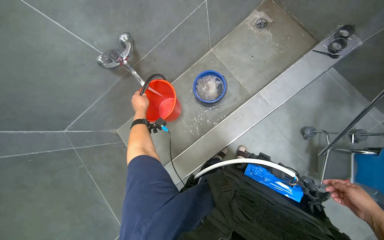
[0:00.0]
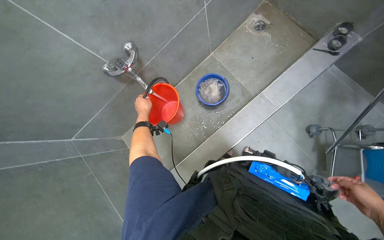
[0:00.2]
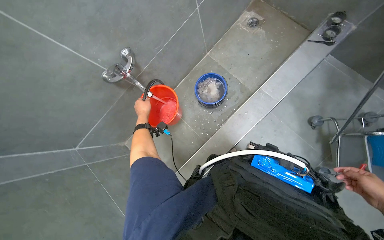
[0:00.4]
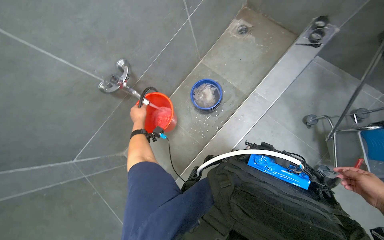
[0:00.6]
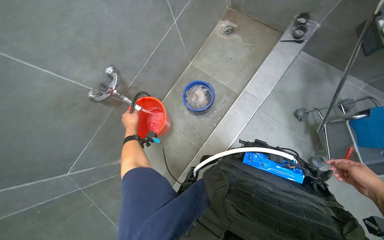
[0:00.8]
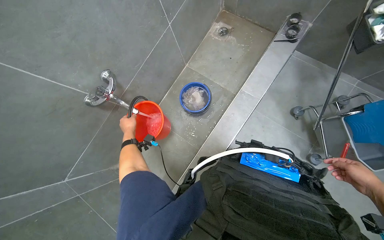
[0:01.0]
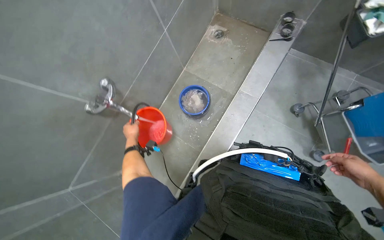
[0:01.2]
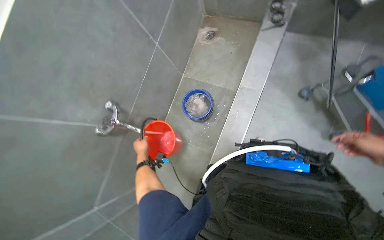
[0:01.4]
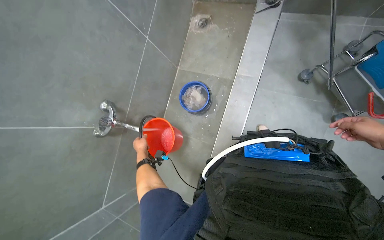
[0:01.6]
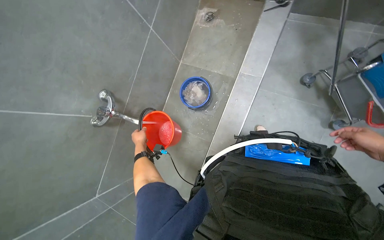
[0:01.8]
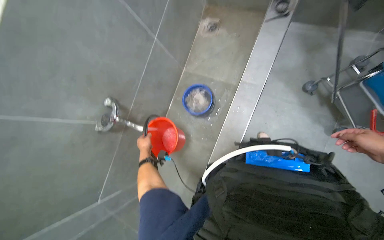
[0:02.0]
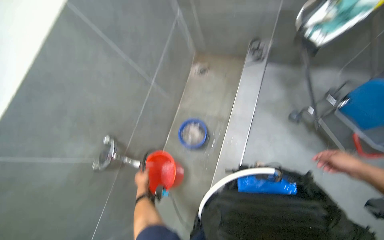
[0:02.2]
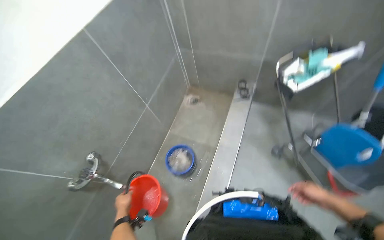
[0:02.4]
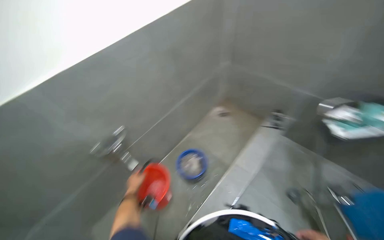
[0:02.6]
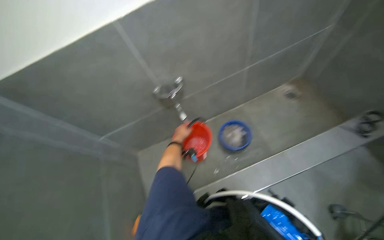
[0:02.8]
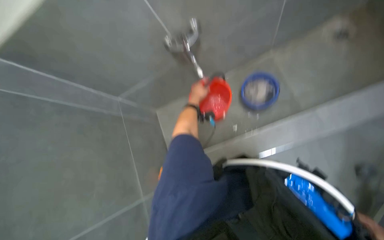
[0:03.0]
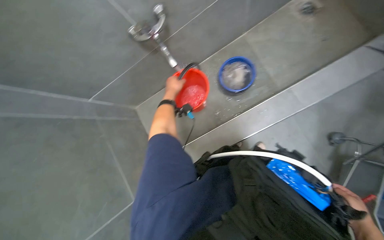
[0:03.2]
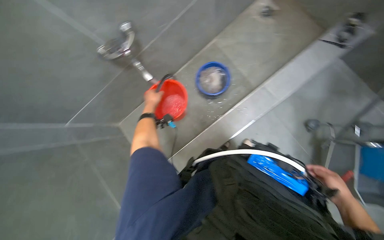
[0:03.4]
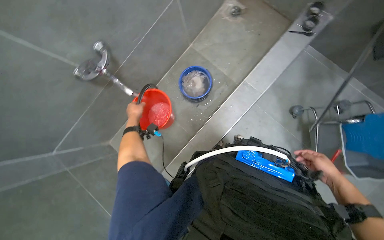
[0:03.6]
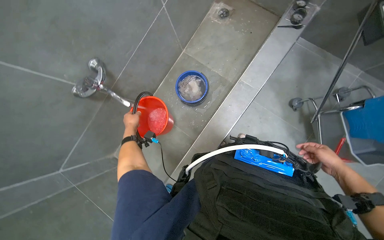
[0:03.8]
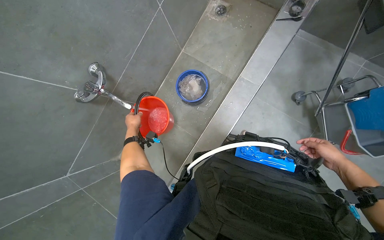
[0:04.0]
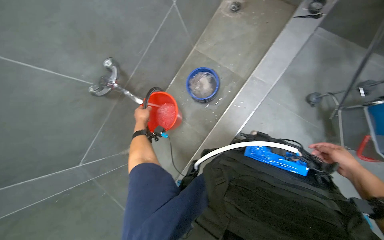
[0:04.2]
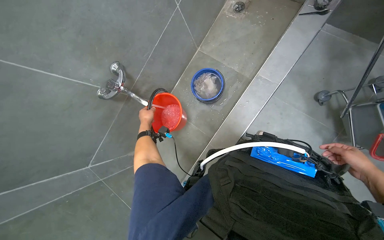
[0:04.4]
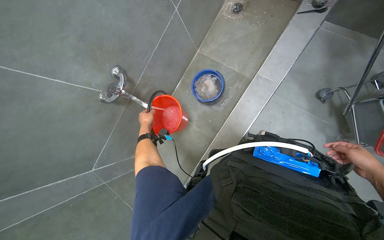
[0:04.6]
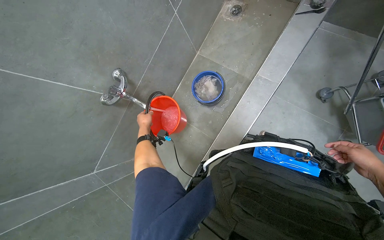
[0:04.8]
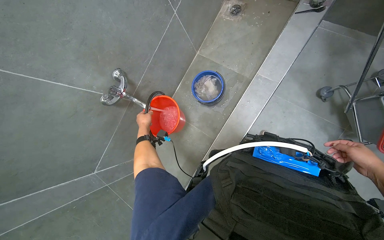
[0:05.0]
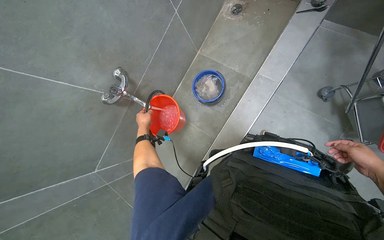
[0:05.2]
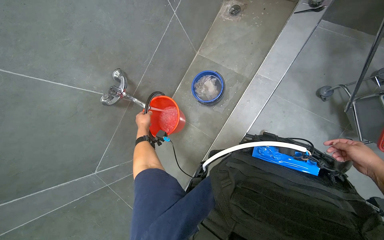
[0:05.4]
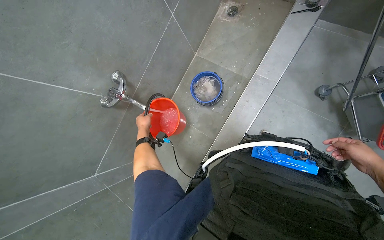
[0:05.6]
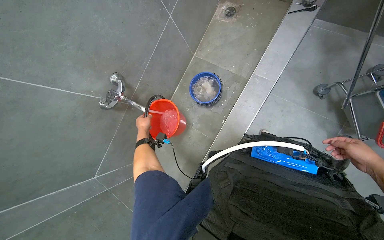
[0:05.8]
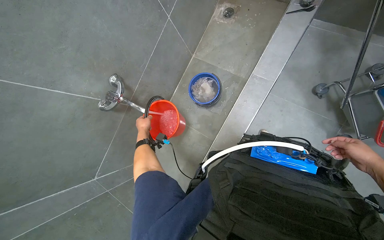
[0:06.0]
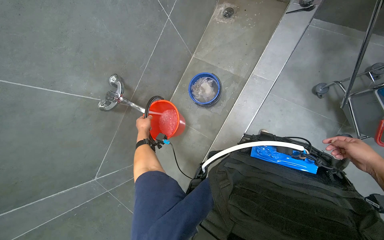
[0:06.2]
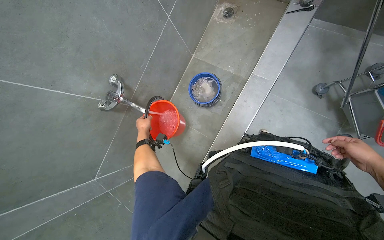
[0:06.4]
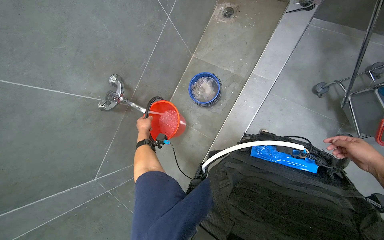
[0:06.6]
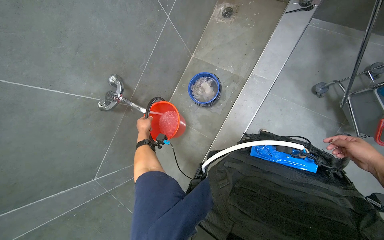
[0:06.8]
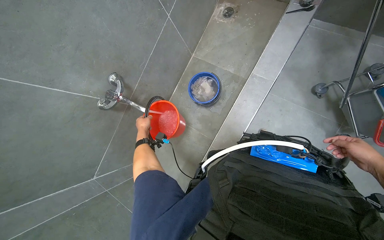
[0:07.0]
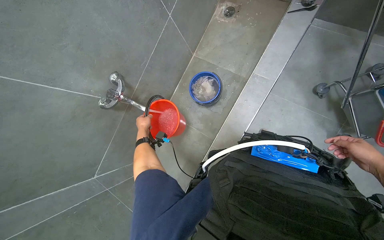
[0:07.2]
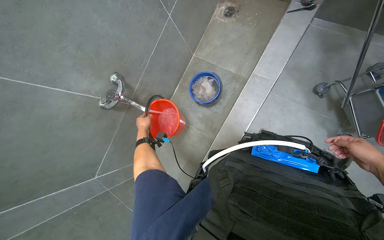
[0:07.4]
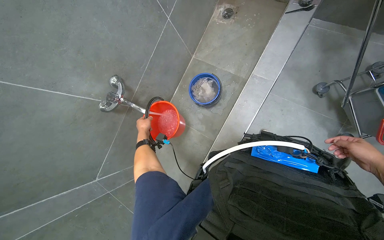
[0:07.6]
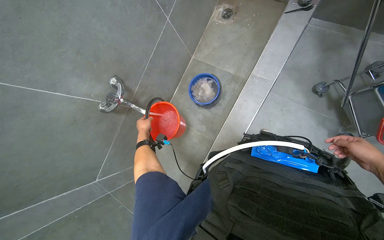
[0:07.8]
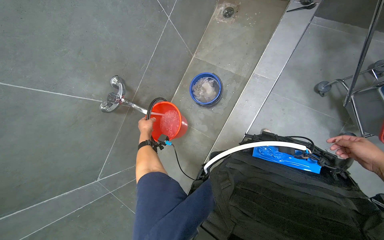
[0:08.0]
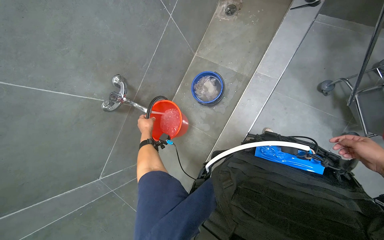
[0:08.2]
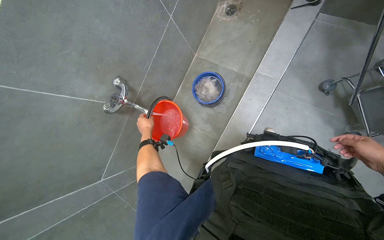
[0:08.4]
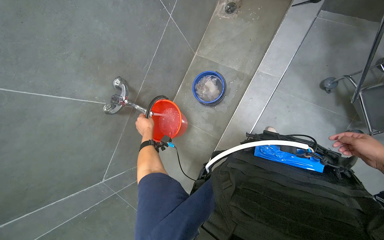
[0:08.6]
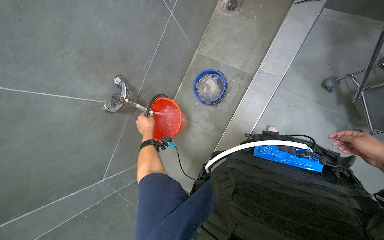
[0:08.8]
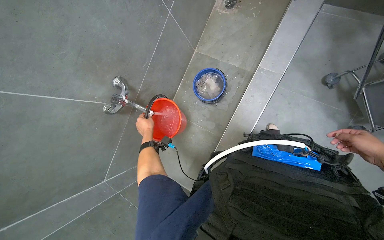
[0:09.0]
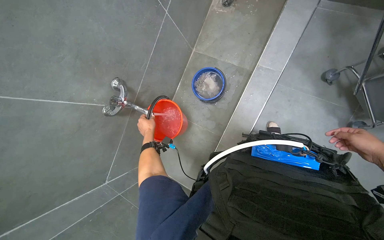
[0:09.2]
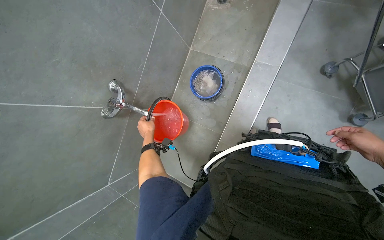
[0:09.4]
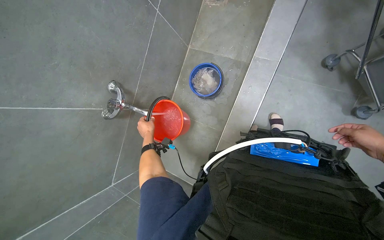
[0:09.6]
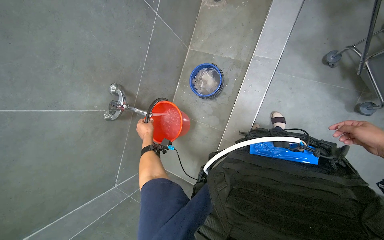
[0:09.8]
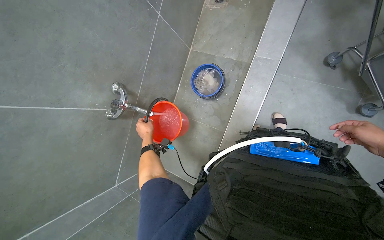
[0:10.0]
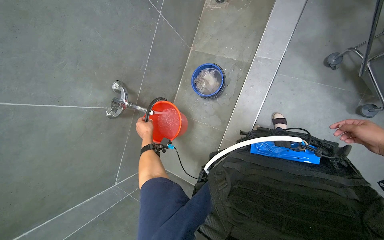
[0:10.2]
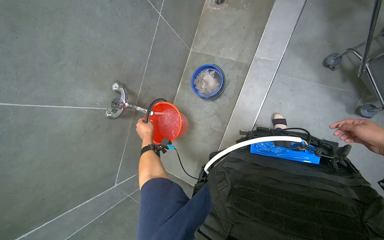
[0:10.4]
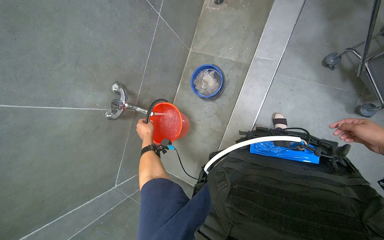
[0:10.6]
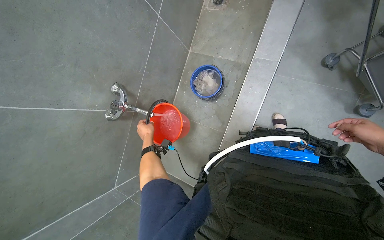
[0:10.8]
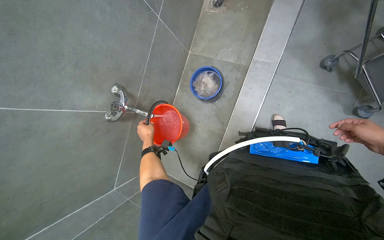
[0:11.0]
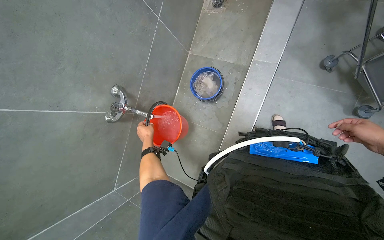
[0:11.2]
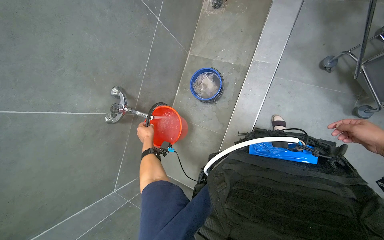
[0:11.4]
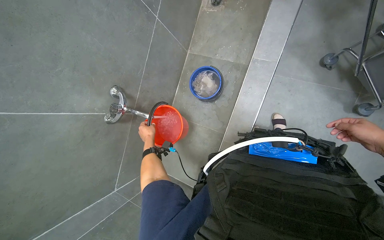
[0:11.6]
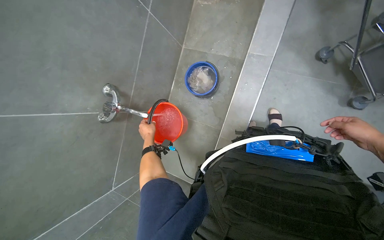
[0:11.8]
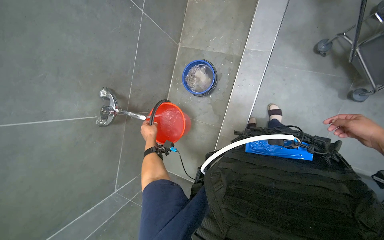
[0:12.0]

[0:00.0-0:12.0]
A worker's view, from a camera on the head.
Job: preparing cleaning supplies.
The whole recording: Filling bucket with water. The worker fills a red bucket with water from the faucet.
0.0 to 1.6 s: The scene turns roughly 35 degrees counterclockwise in the picture. The left hand travels farther from the camera by some 10 cm.
1.6 to 3.0 s: The wearer's head swings about 50 degrees to the left.
3.0 to 4.4 s: Everything in view rotates approximately 35 degrees counterclockwise.
4.4 to 6.0 s: The hands stay close to where they were, moving slightly.
7.6 to 9.0 s: The left hand moves nearer to the camera, roughly 10 cm.

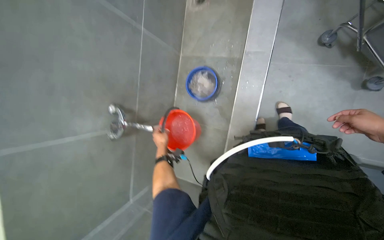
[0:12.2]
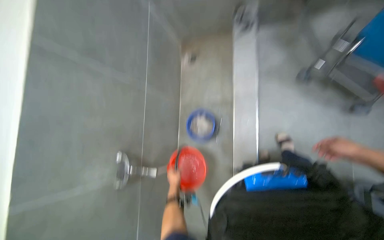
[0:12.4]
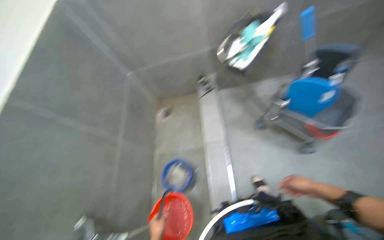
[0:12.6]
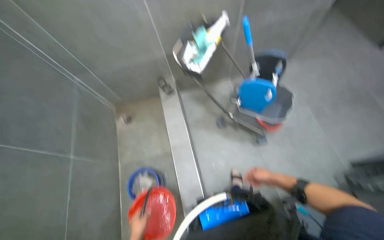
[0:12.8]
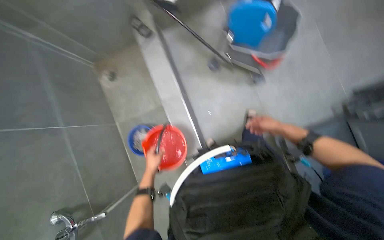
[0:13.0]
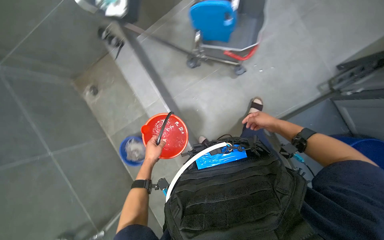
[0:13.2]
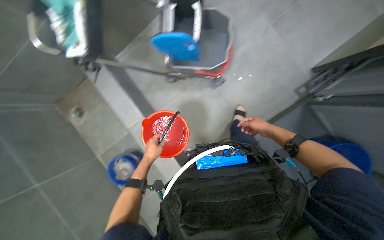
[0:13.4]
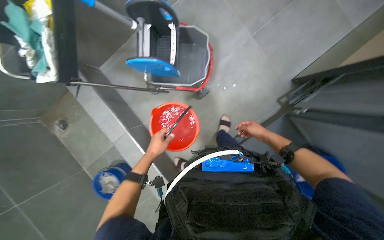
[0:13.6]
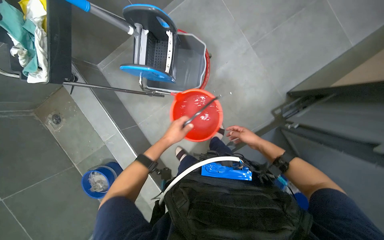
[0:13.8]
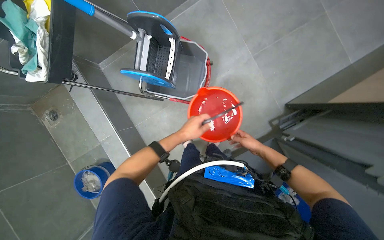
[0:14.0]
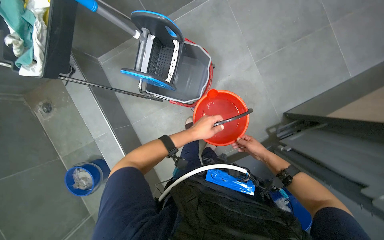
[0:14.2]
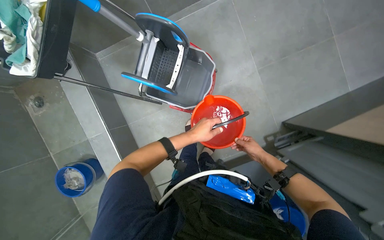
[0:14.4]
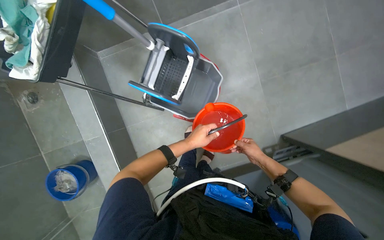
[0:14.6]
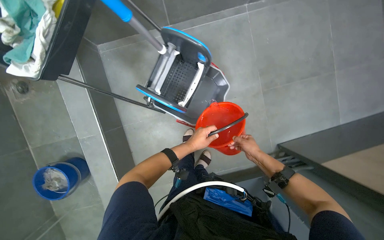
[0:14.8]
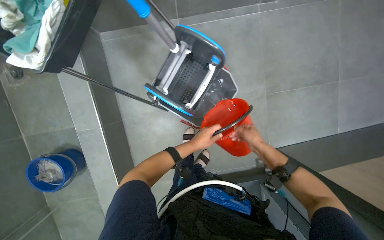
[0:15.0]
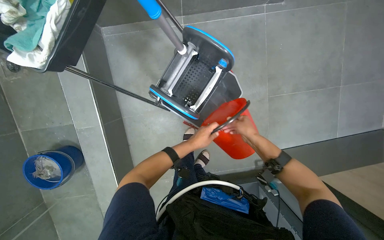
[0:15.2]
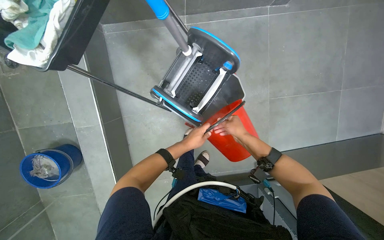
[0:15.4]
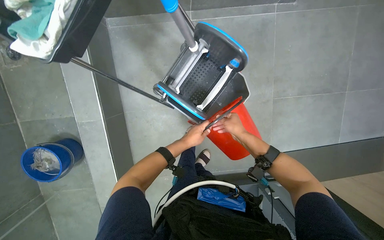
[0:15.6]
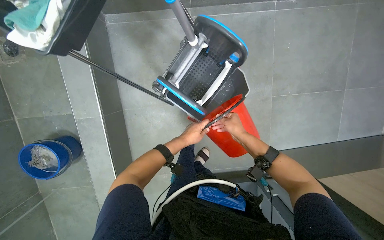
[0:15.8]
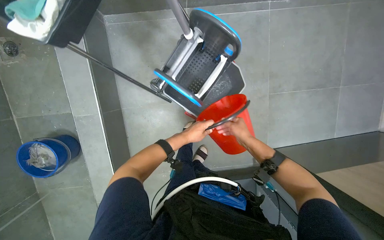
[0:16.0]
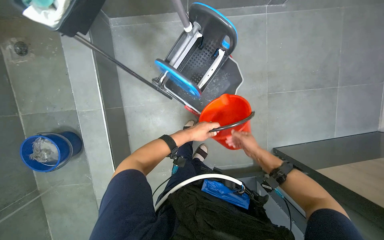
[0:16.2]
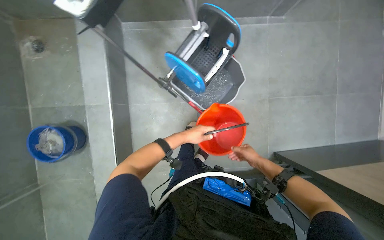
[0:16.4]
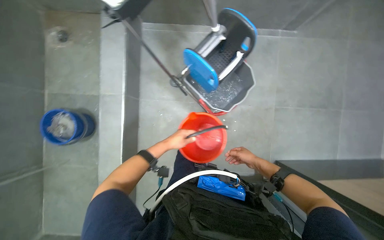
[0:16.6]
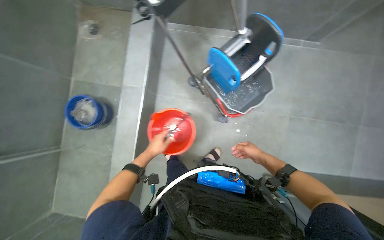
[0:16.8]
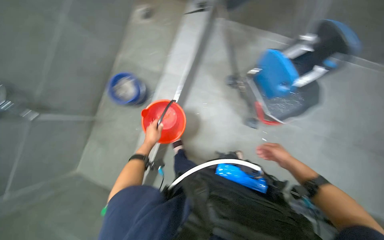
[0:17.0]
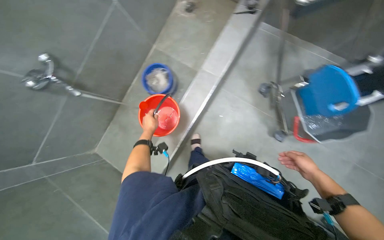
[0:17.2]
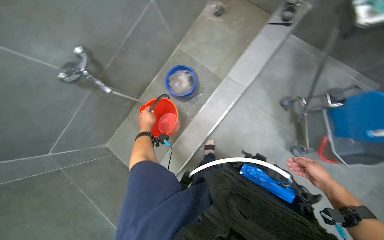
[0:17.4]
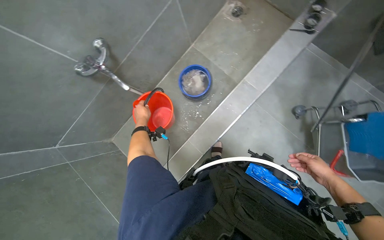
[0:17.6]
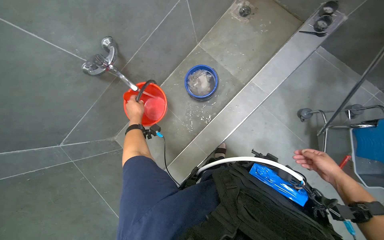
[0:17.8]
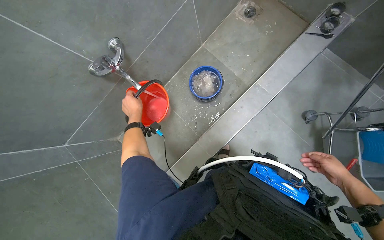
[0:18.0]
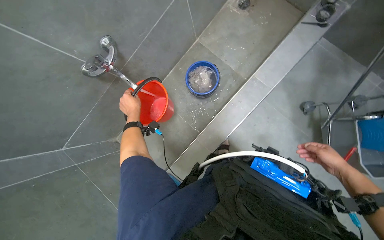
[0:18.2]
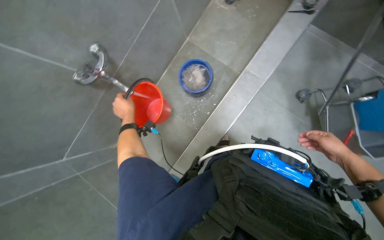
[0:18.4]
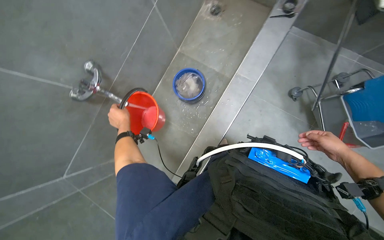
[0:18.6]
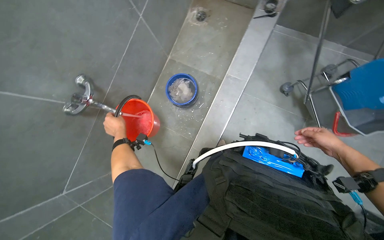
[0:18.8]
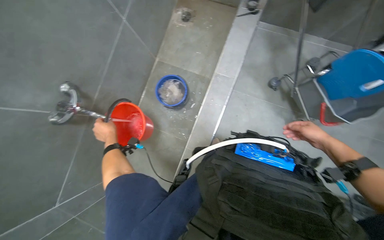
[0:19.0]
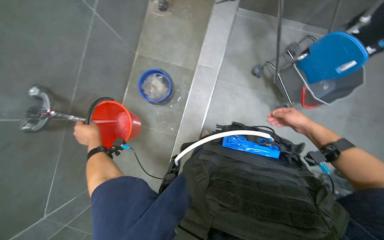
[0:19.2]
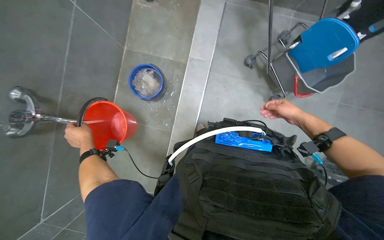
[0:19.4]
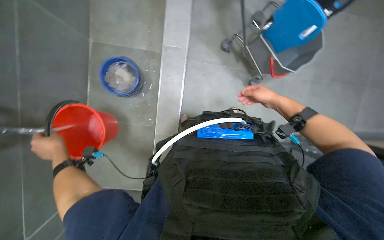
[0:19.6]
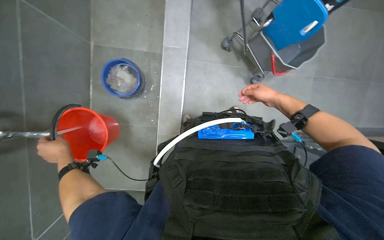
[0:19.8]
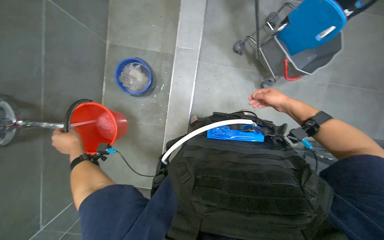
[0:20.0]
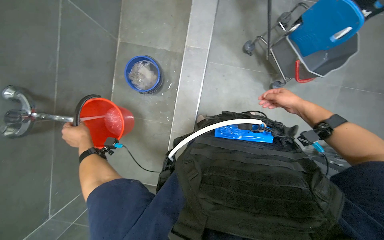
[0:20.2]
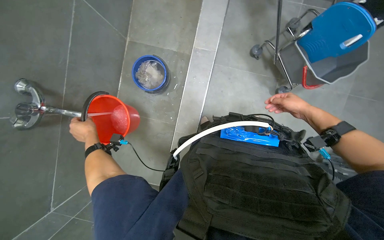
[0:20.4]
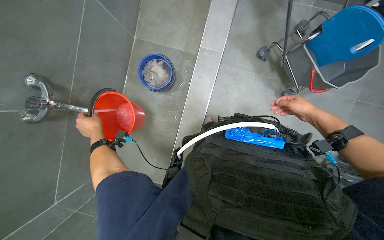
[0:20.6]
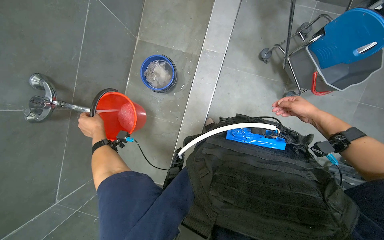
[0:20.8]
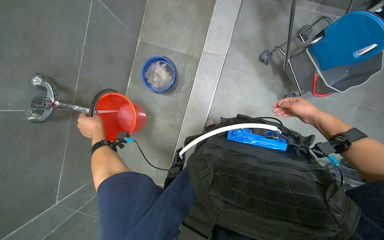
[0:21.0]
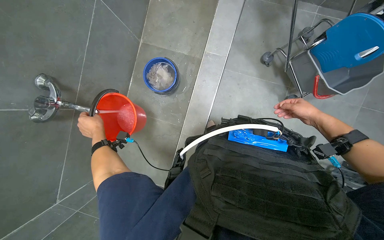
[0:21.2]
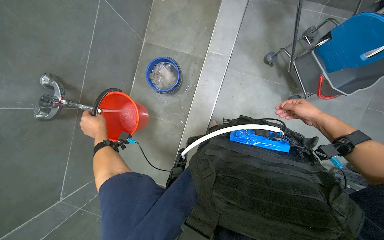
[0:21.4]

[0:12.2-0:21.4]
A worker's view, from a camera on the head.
Job: preparing cleaning supplies.
The whole recording: Filling bucket with water. The worker fills a red bucket with water from the faucet.
12.2 to 13.8 s: The wearer looks approximately 45 degrees further to the right. The view tilts roughly 20 degrees upward.
13.8 to 15.2 s: The left hand shifts about 15 cm farther from the camera.
15.2 to 16.8 s: The left hand goes some 25 cm to the left; the right hand travels down the picture by about 20 cm.
16.8 to 18.4 s: The wearer moves roughly 40 cm. The head turns to the left by about 30 degrees.
18.4 to 19.8 s: The wearer's head swings roughly 35 degrees to the right.
